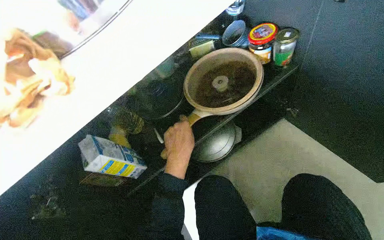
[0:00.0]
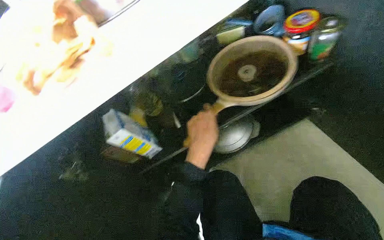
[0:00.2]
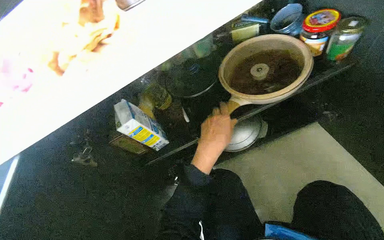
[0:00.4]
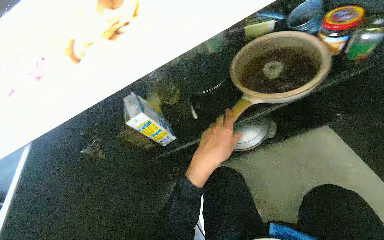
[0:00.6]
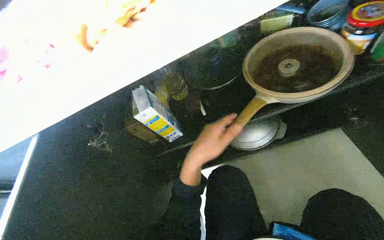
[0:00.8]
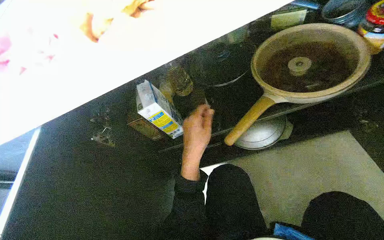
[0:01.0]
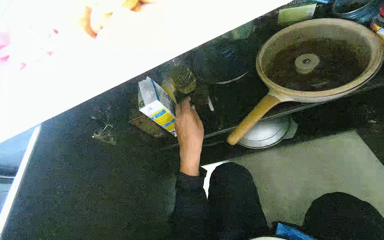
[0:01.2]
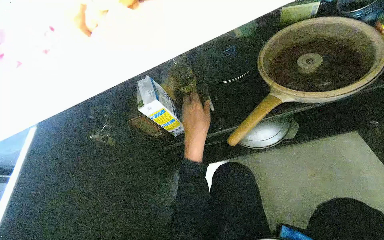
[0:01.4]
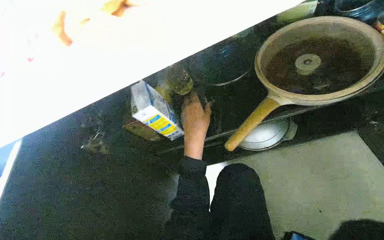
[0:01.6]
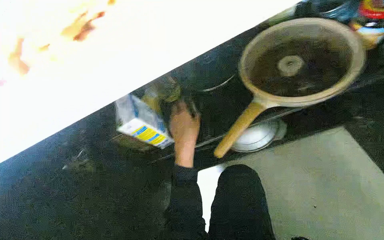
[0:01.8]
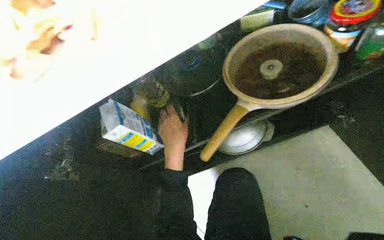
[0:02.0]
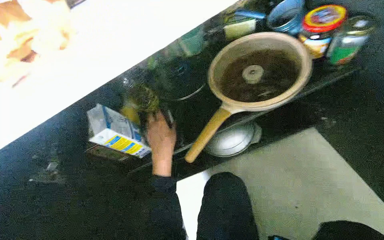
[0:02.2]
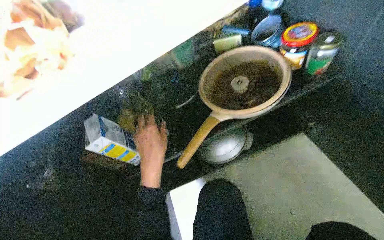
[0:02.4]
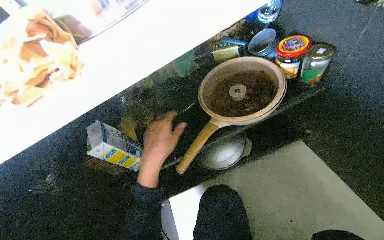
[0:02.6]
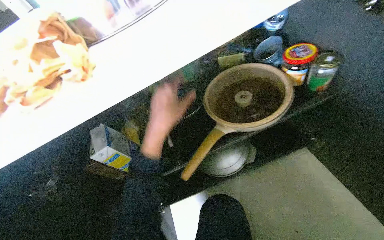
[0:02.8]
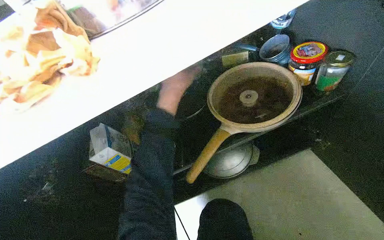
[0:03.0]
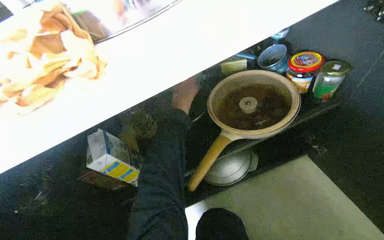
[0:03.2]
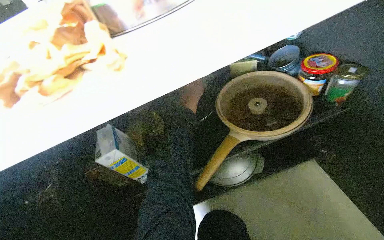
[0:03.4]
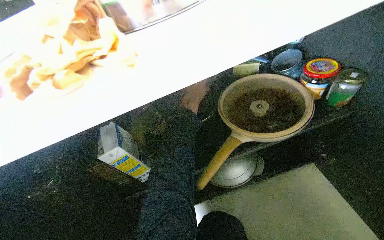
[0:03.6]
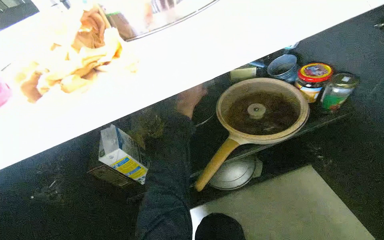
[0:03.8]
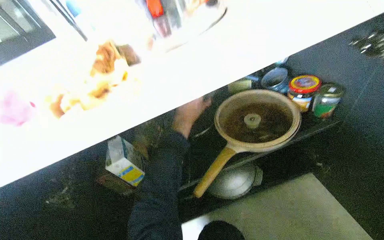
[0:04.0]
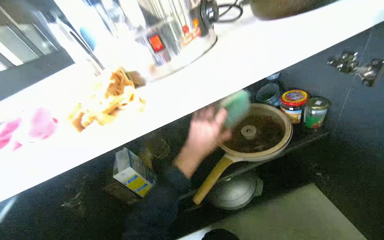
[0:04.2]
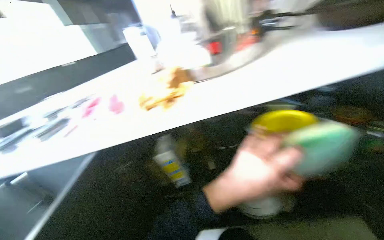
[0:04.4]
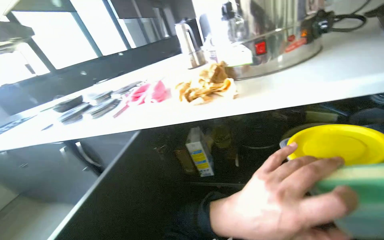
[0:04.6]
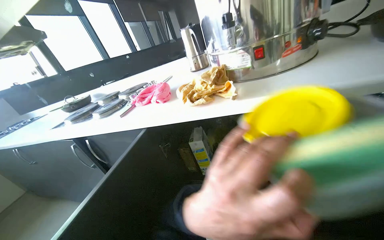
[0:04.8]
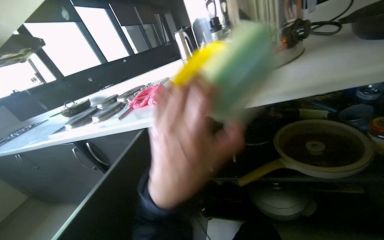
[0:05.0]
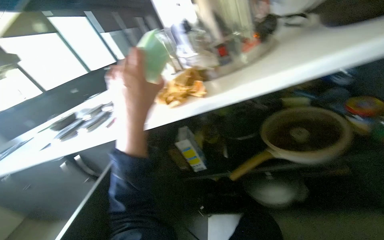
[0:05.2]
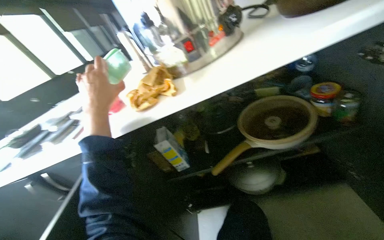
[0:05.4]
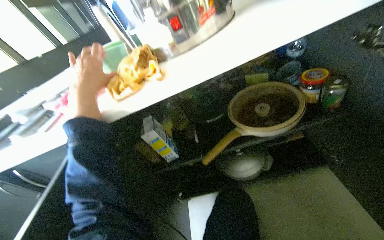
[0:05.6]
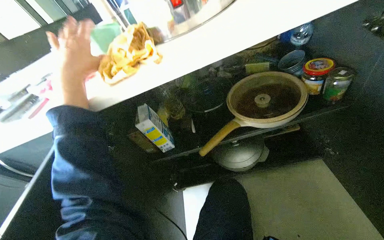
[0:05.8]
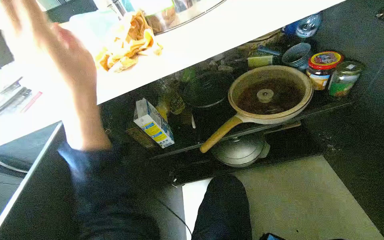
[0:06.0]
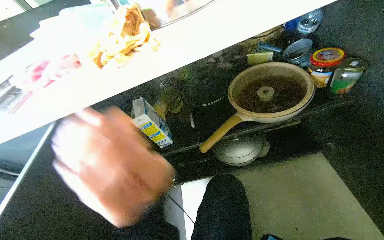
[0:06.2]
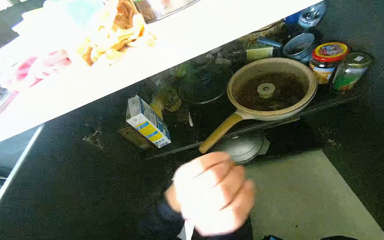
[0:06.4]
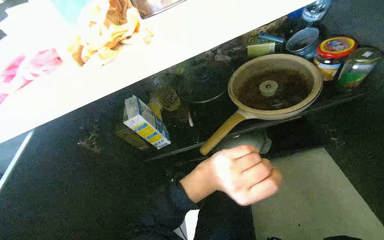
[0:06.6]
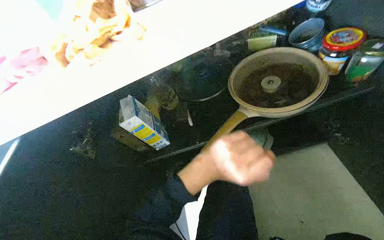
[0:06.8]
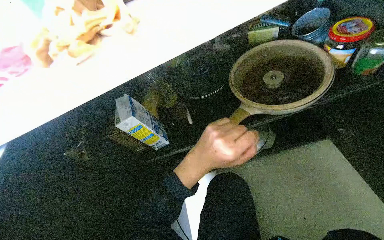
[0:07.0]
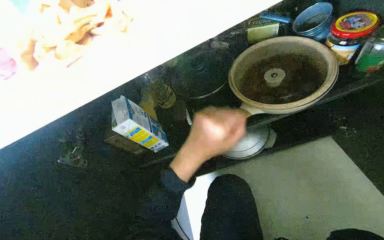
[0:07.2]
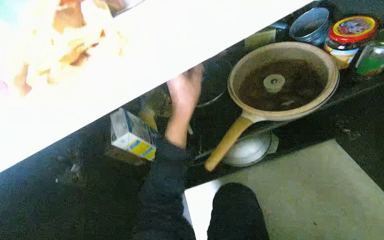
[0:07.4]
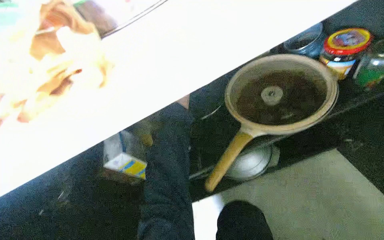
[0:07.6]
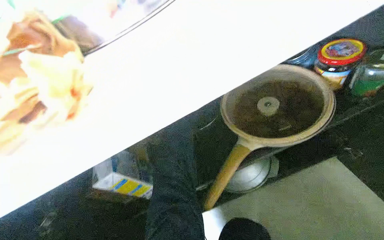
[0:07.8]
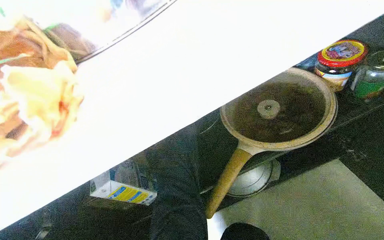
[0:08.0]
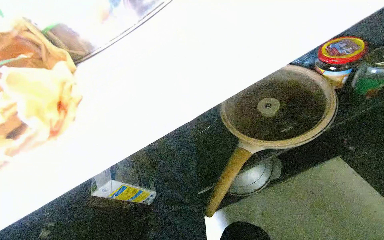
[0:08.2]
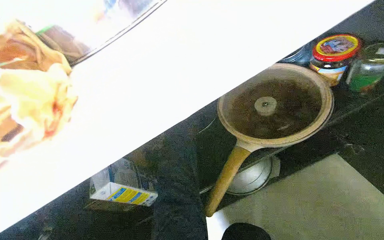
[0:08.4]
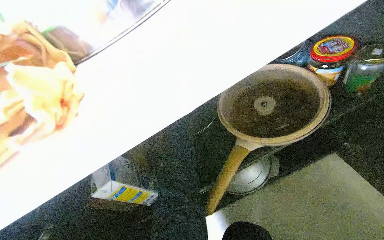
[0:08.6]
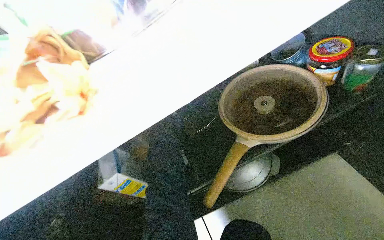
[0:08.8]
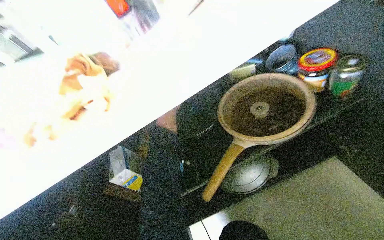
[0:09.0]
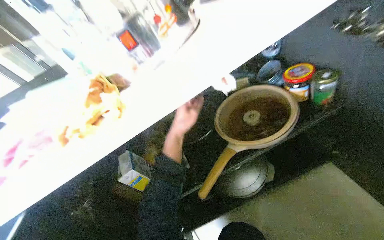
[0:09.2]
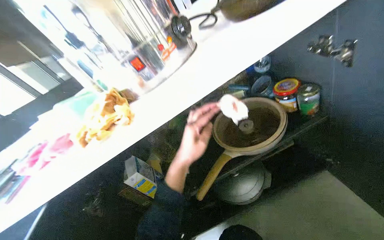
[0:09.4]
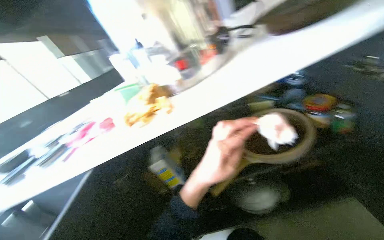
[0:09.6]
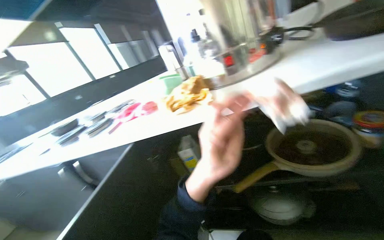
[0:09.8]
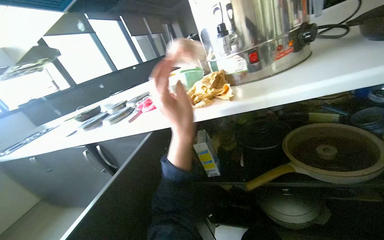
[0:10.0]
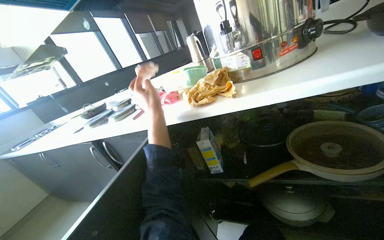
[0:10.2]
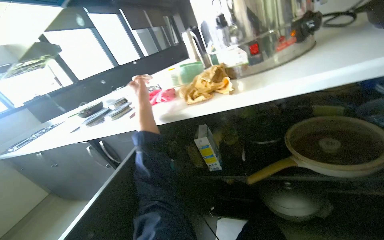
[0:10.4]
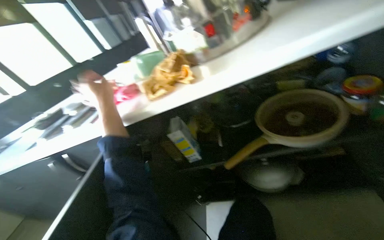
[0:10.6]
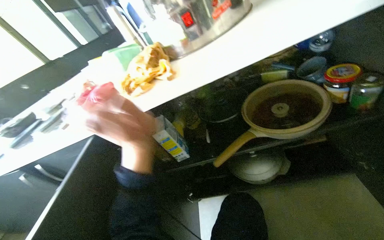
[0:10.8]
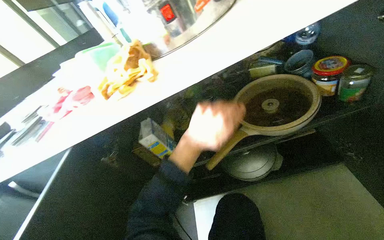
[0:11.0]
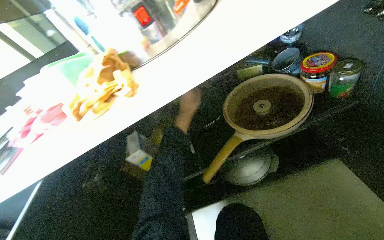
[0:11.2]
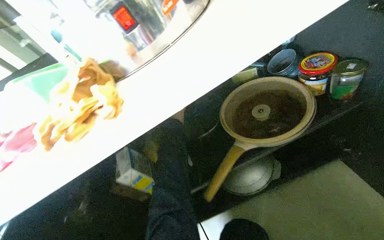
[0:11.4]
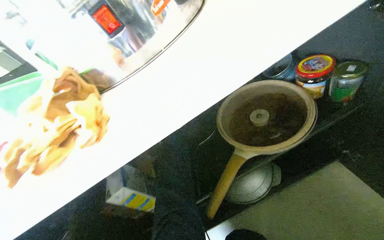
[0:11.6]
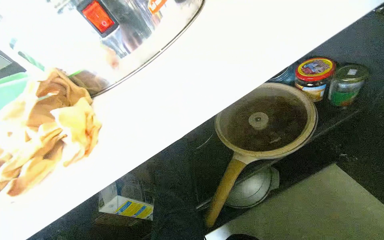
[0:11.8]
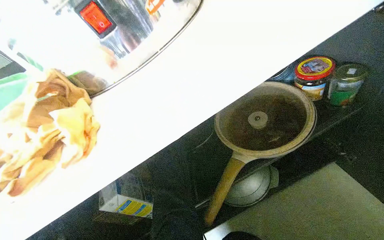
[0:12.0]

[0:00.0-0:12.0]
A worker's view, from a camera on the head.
Job: cleaning kitchen.
The whole recording: Cleaning and organizing kitchen cabinet. The worker wipes the inside of the kitchen cabinet, organizes items, and closes the door.
0:01.6 to 0:03.0: The left hand travels up the picture by about 20 cm.
0:03.0 to 0:04.4: The wearer looks some 15 degrees further upward.
0:04.4 to 0:06.0: The left hand shifts roughly 25 cm to the left and up the picture.
0:09.0 to 0:10.4: The head turns to the left by about 35 degrees.
0:10.4 to 0:12.0: The wearer looks roughly 40 degrees further to the right.

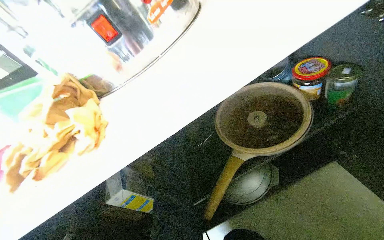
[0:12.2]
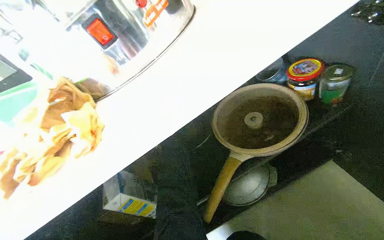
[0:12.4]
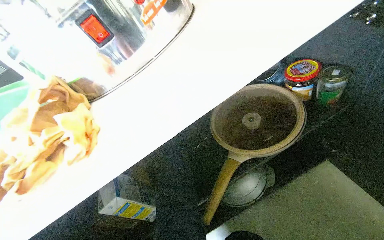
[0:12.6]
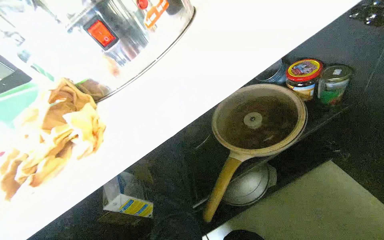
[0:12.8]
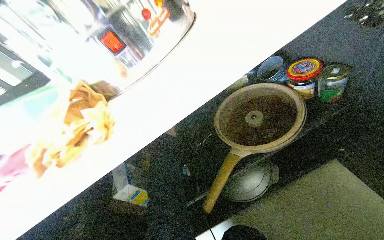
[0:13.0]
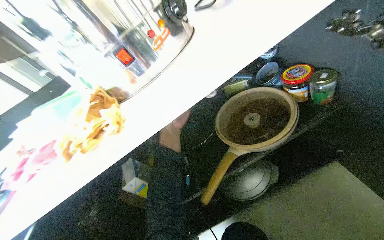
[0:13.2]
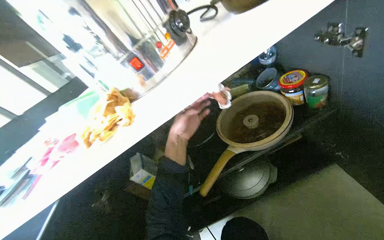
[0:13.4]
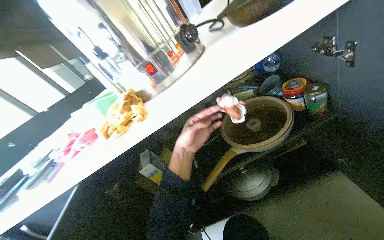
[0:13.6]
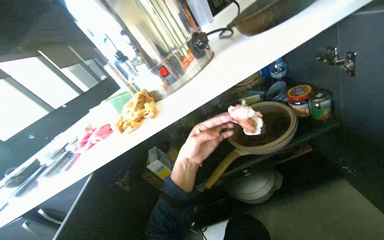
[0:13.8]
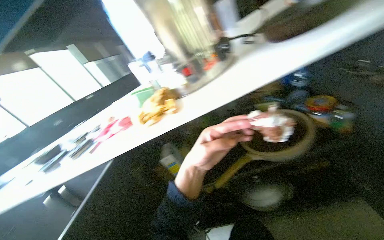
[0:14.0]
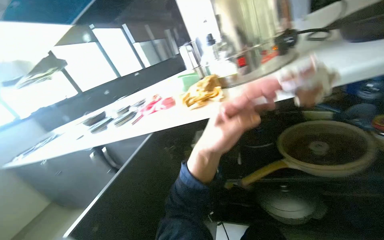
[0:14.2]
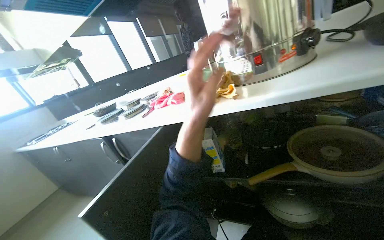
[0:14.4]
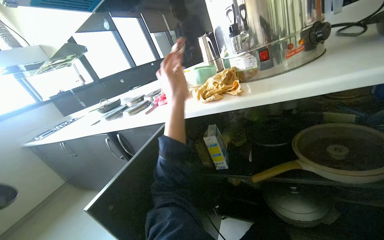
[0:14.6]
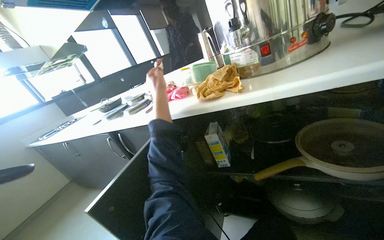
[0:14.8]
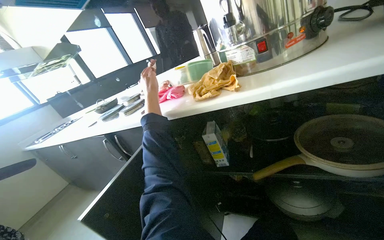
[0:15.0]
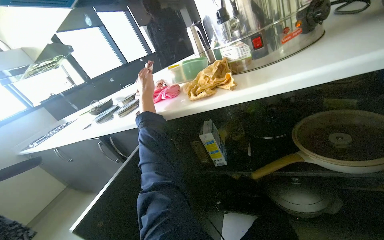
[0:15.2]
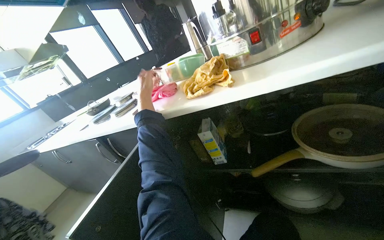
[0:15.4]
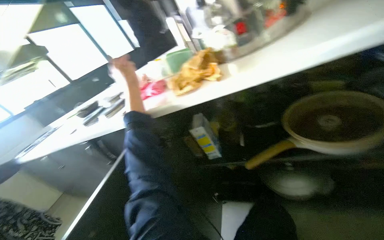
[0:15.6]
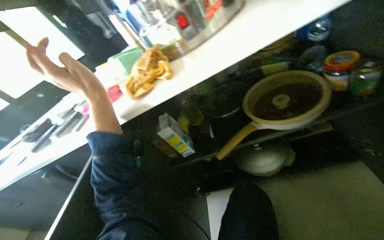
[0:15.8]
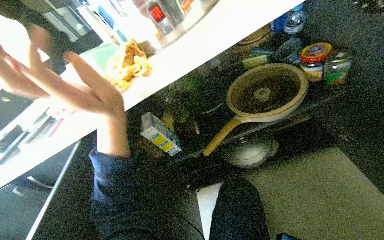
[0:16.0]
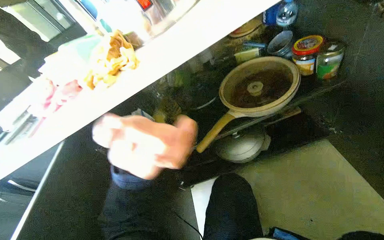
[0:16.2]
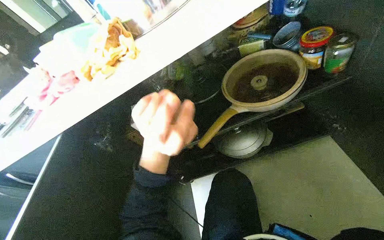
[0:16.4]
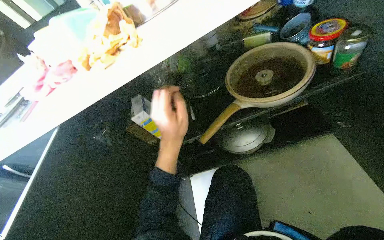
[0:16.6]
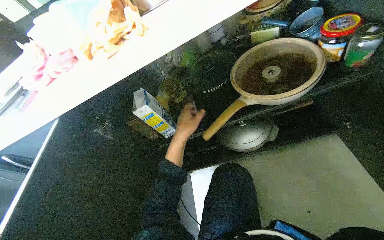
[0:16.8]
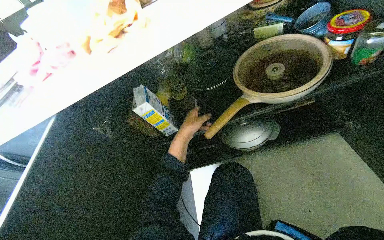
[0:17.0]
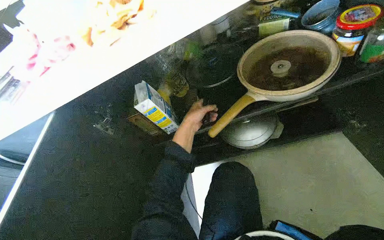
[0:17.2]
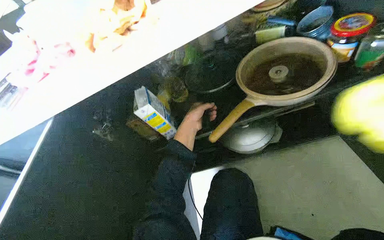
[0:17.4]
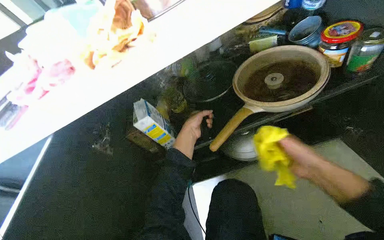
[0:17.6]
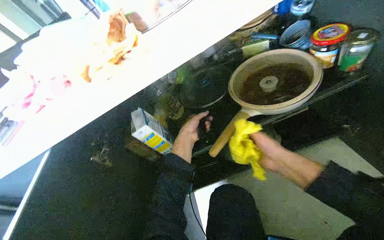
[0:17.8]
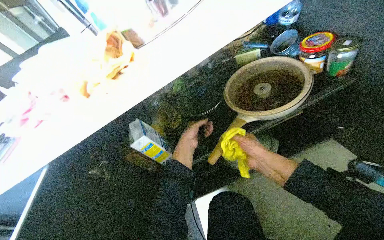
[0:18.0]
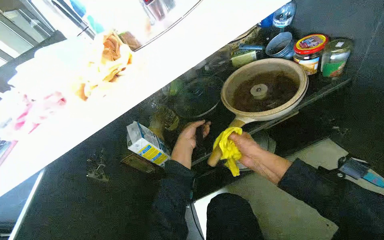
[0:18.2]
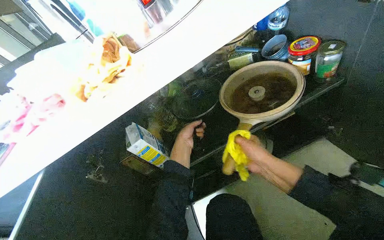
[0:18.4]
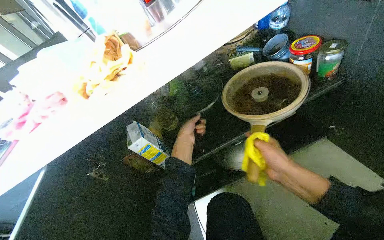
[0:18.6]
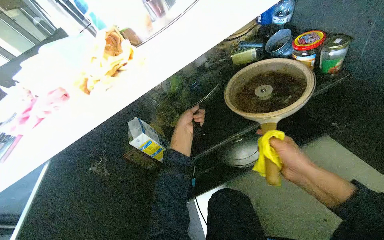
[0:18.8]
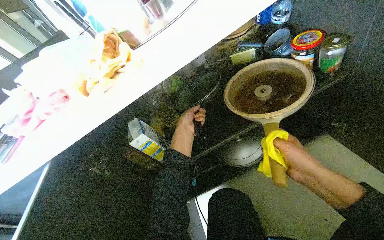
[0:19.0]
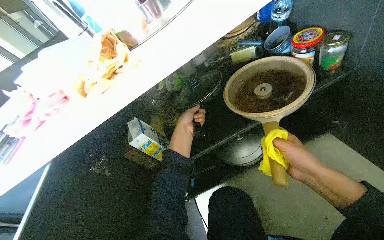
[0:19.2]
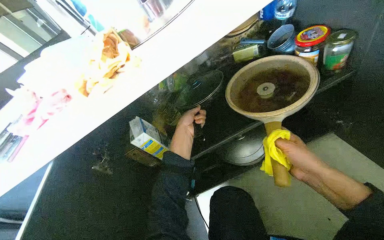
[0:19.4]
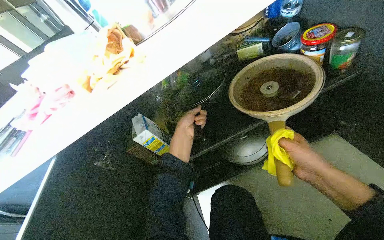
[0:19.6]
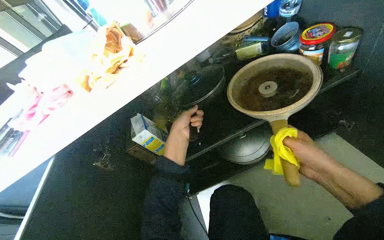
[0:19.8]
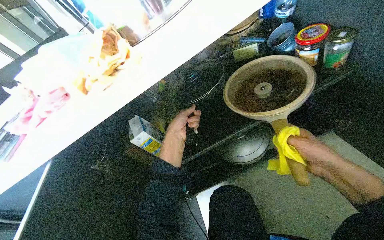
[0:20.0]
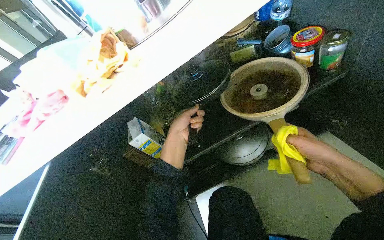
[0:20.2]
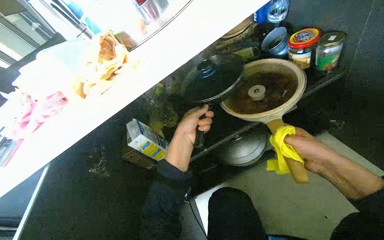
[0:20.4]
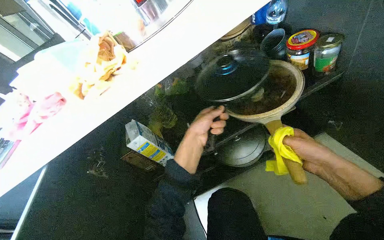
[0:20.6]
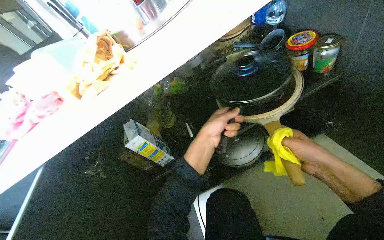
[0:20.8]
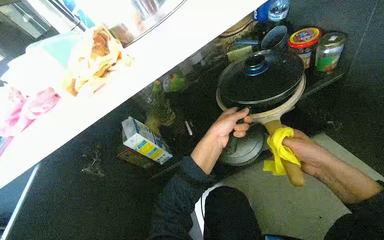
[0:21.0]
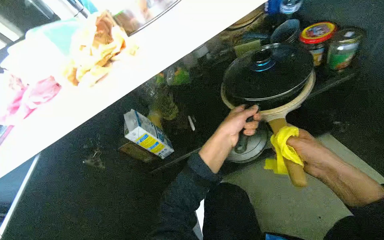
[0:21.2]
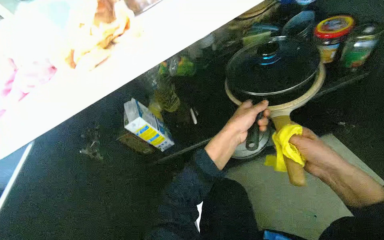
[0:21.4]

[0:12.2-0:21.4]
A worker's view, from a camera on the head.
Job: cleaning kitchen.
The whole recording: Cleaning and organizing kitchen cabinet. The worker wipes the inside of the kitchen cabinet, organizes items, and closes the door.
0:13.8 to 0:15.2: The wearer's head swings approximately 25 degrees to the left.
0:15.2 to 0:16.8: The wearer looks roughly 25 degrees further to the right. The wearer looks roughly 15 degrees further downward.
0:18.4 to 0:19.8: The right hand shifts about 10 cm to the right; the left hand swings nearer and farther, some 10 cm each way, with 2 reversals.
0:19.8 to 0:21.4: The left hand travels to the right and nearer to the camera by some 20 cm.
